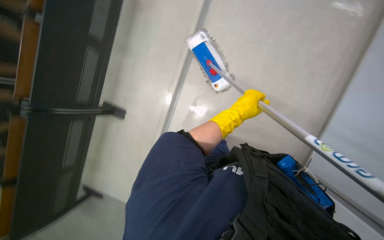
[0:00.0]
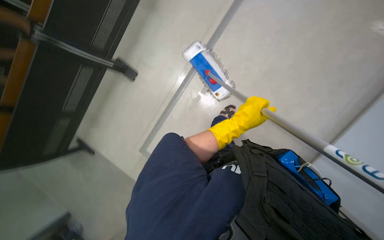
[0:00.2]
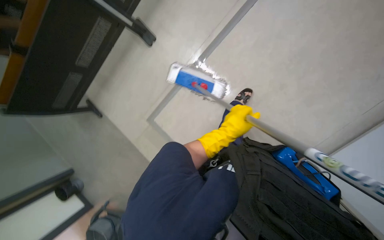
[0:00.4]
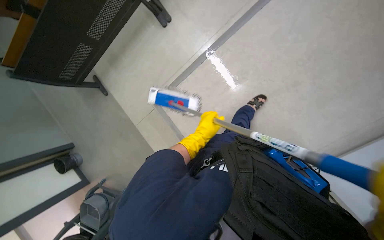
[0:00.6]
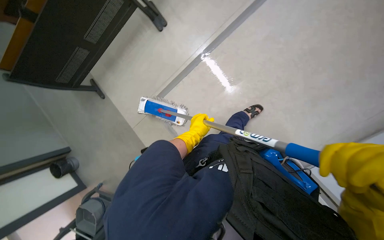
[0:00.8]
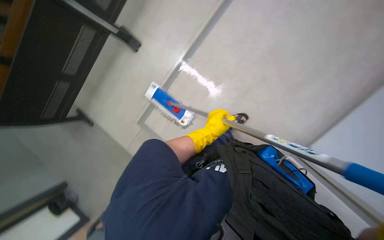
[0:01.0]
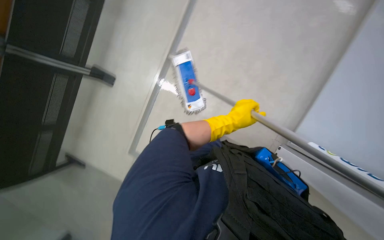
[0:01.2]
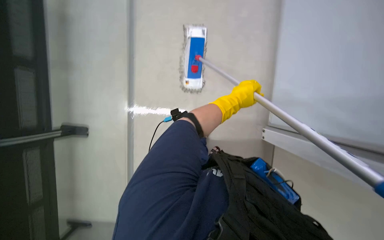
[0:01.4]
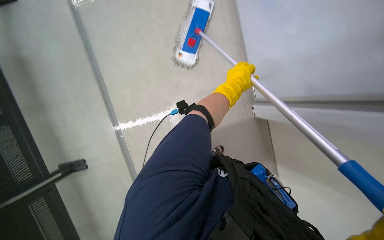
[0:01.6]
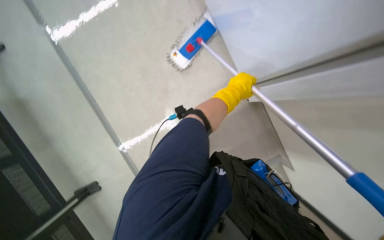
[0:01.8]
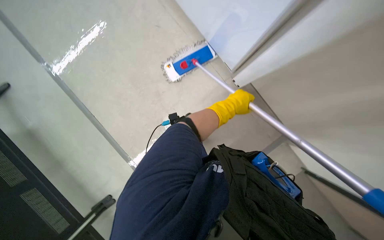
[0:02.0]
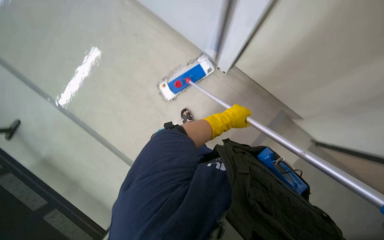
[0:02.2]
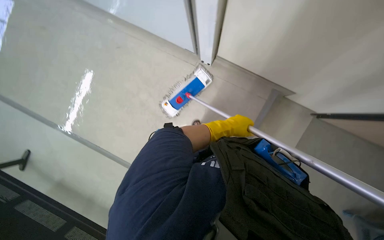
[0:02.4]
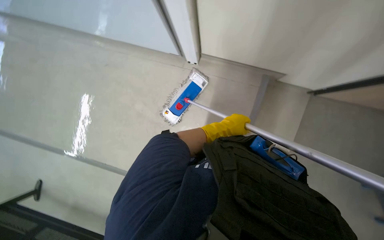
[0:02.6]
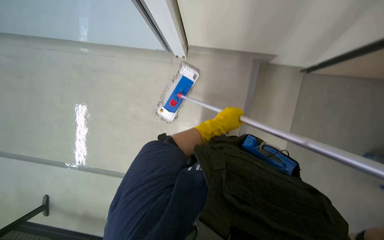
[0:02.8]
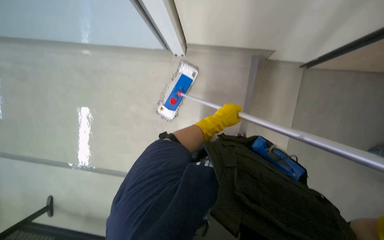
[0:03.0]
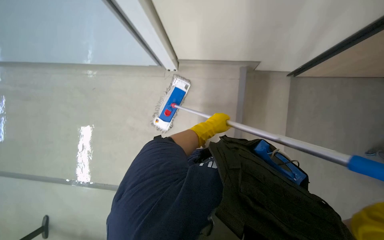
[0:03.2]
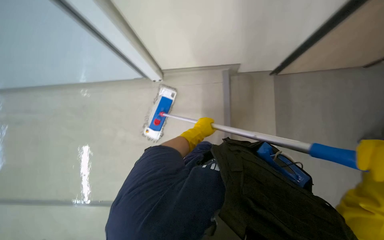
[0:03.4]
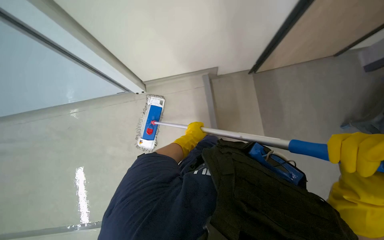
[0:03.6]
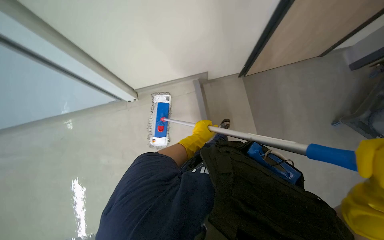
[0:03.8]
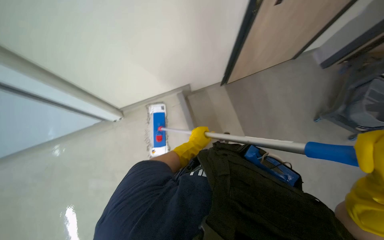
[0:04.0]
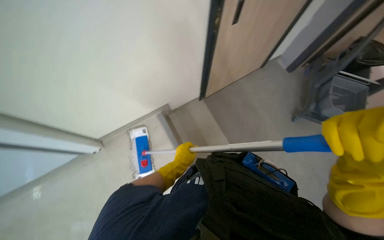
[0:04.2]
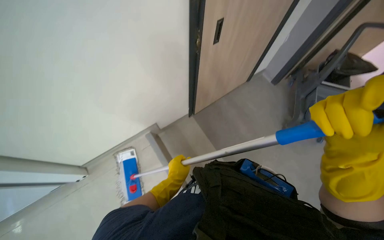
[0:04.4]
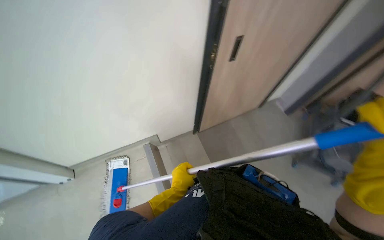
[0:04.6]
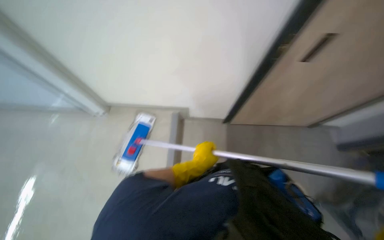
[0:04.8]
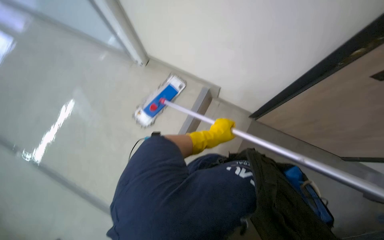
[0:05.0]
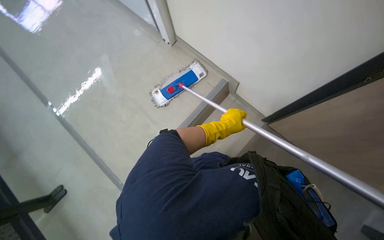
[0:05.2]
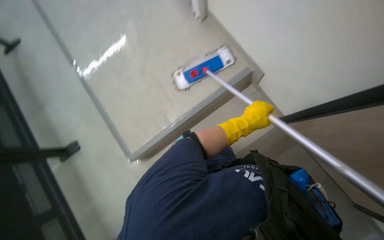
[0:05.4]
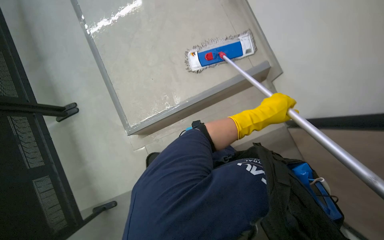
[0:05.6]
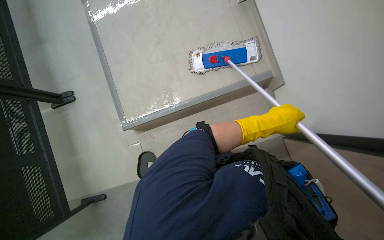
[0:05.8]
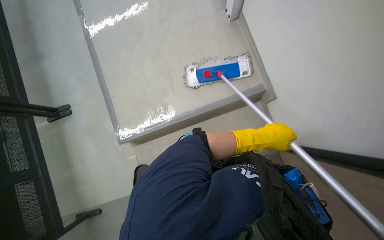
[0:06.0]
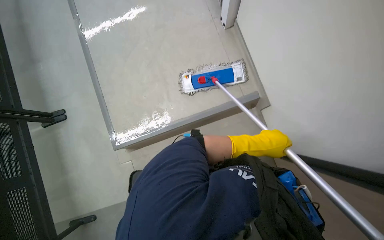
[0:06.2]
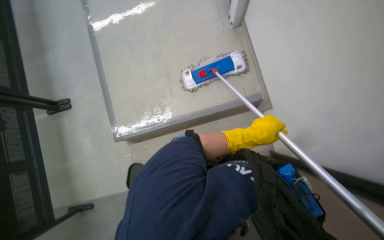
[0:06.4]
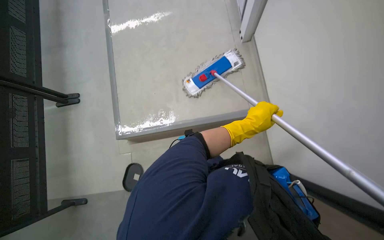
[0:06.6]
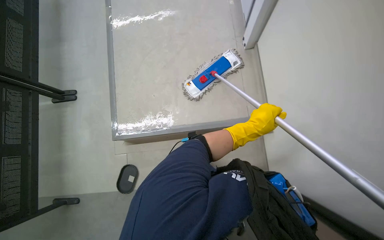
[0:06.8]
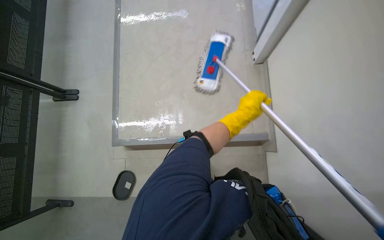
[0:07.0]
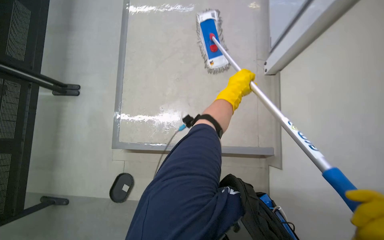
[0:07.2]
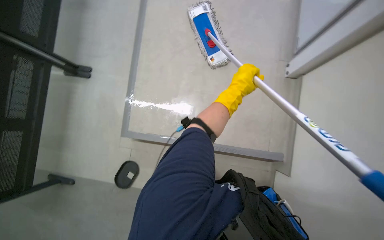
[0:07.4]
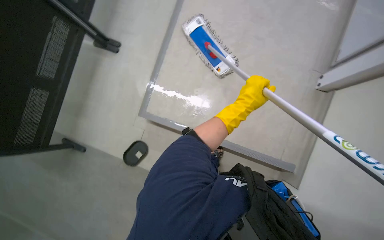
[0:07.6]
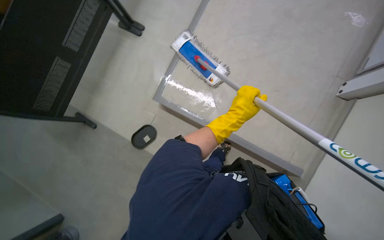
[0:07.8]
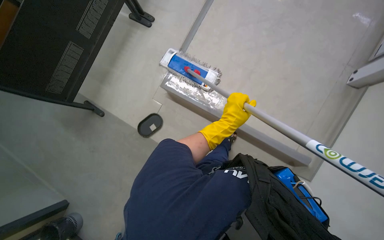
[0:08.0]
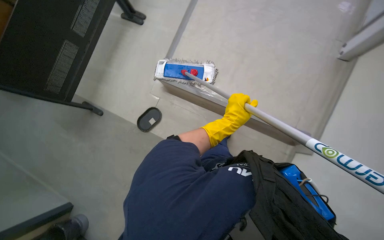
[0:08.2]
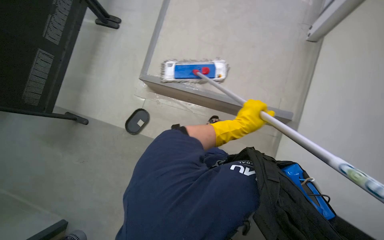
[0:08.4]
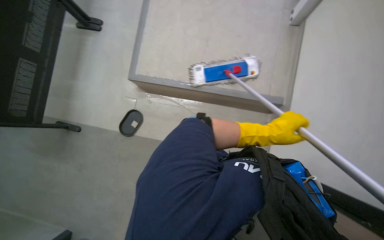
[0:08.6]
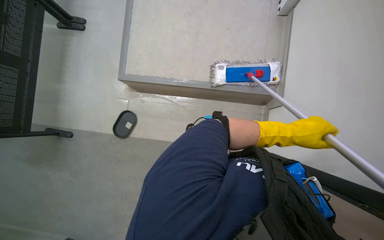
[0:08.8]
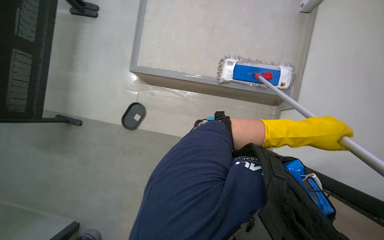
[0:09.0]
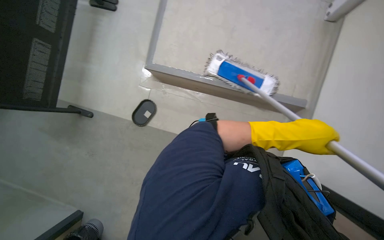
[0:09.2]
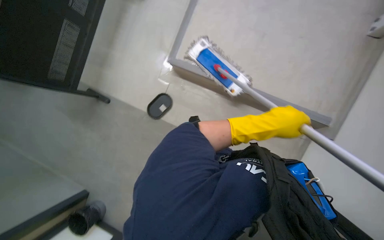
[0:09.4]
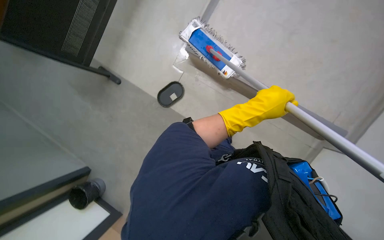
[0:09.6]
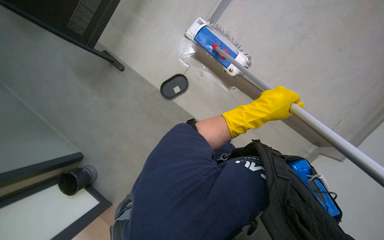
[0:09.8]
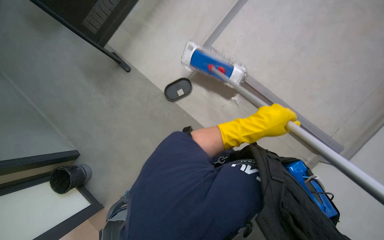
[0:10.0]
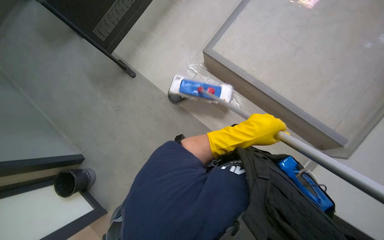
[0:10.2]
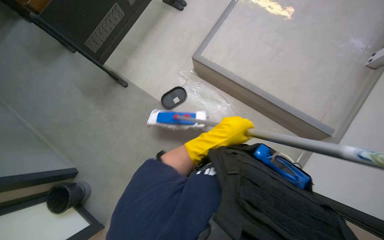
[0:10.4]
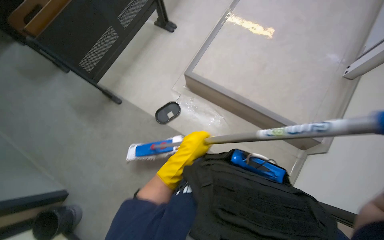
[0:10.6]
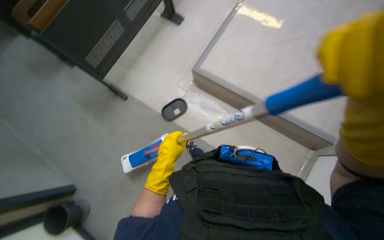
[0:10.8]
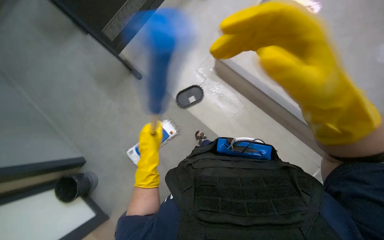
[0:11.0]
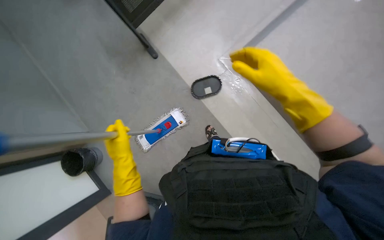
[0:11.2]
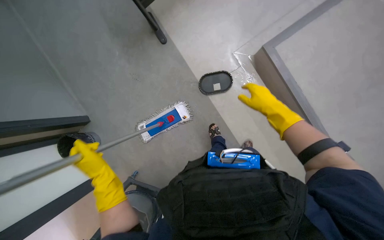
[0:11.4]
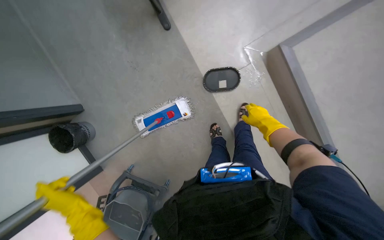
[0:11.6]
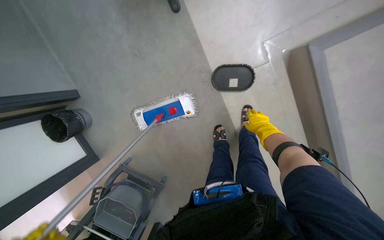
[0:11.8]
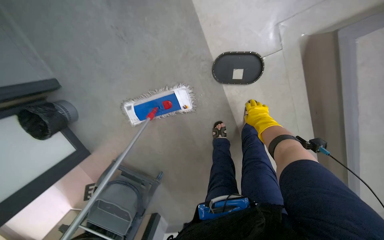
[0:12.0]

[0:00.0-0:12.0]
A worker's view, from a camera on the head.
Job: mopping floor.
The whole recording: Mopping floor. The worker mops the floor with a flat mop.
0:01.6 to 0:03.0: The left hand heads down the picture and farther from the camera, covering about 20 cm.
0:03.0 to 0:04.4: The wearer looks some 40 degrees further to the right. The view tips upward by some 25 degrees.
0:04.4 to 0:06.0: The wearer looks approximately 100 degrees further to the left. The camera pitches downward, by some 20 degrees.
0:06.0 to 0:07.6: Everything in view rotates about 35 degrees clockwise. The left hand shifts about 35 cm to the left and up the picture.
0:07.6 to 0:09.0: The left hand moves down the picture, some 40 cm.
0:09.0 to 0:10.4: The left hand moves to the left, roughly 40 cm.
0:10.4 to 0:12.0: The wearer moves some 60 cm. The camera pitches downward, by some 25 degrees. Everything in view rotates roughly 30 degrees clockwise.

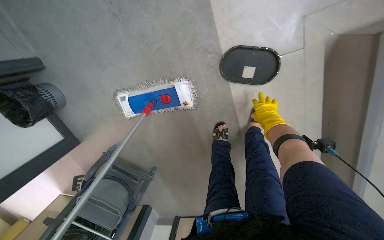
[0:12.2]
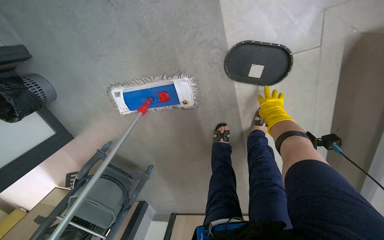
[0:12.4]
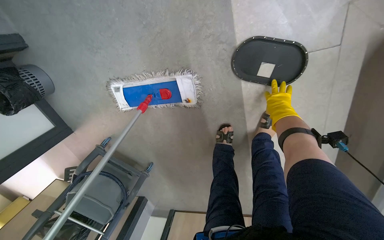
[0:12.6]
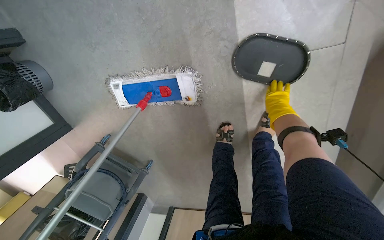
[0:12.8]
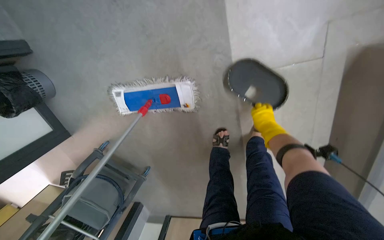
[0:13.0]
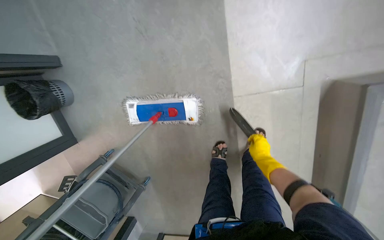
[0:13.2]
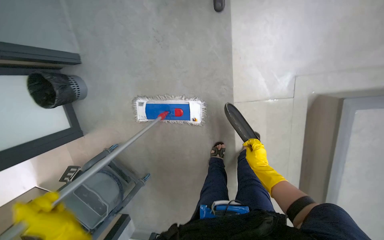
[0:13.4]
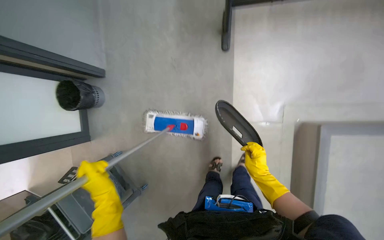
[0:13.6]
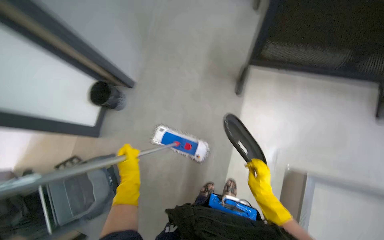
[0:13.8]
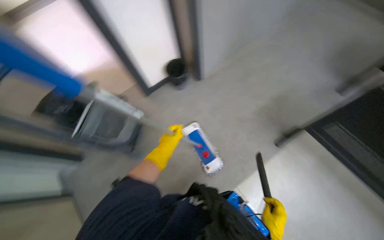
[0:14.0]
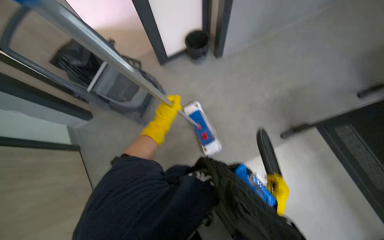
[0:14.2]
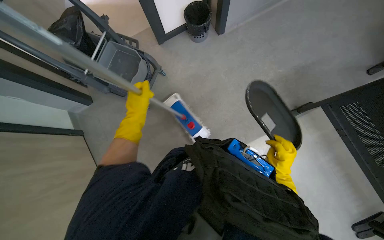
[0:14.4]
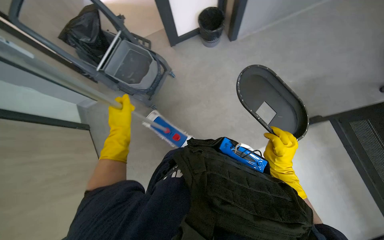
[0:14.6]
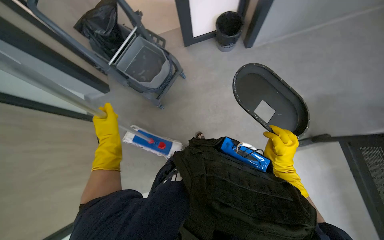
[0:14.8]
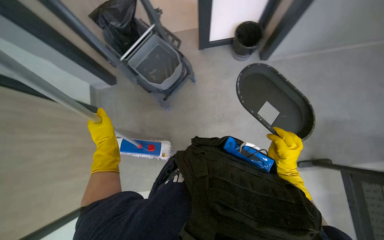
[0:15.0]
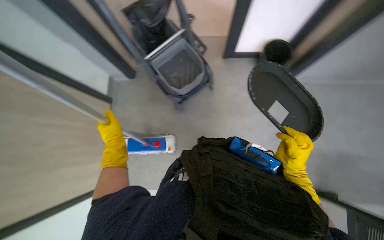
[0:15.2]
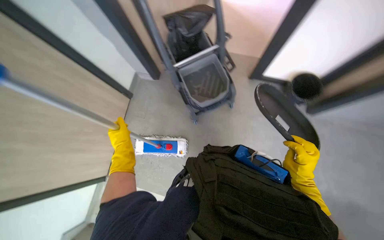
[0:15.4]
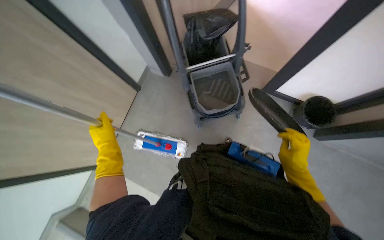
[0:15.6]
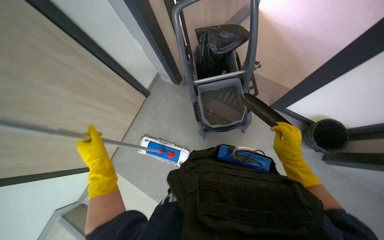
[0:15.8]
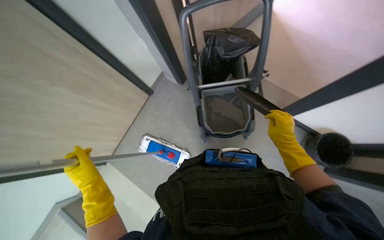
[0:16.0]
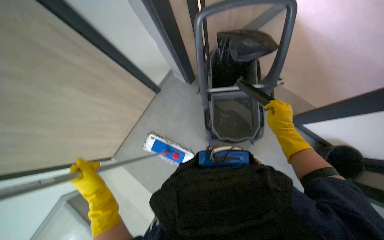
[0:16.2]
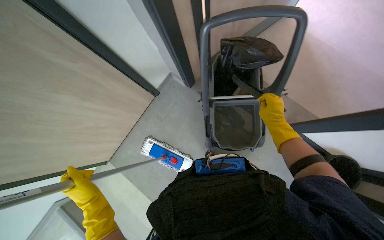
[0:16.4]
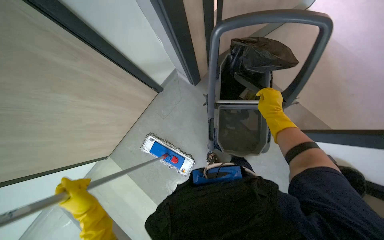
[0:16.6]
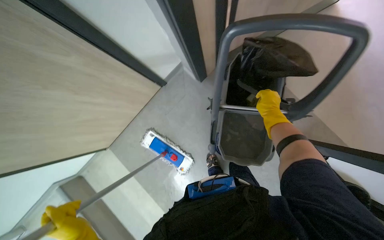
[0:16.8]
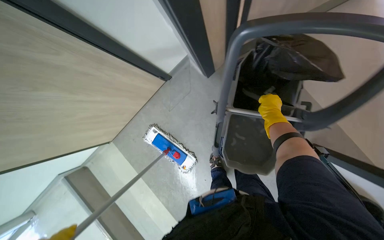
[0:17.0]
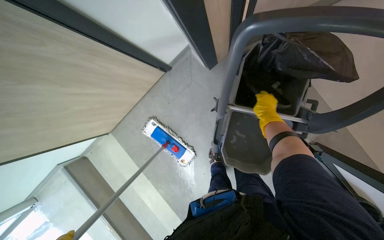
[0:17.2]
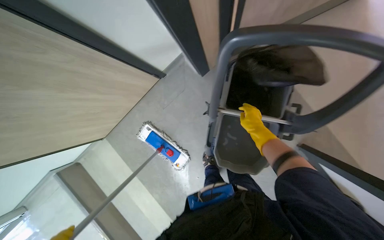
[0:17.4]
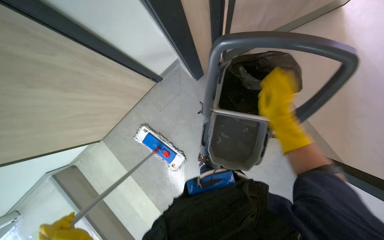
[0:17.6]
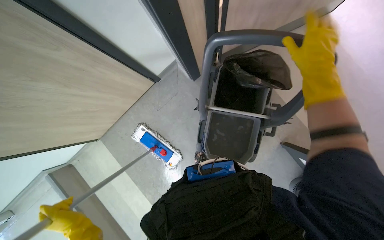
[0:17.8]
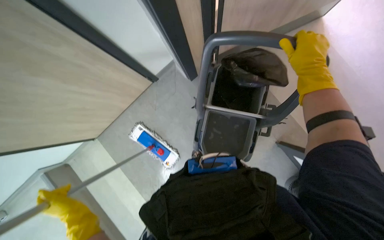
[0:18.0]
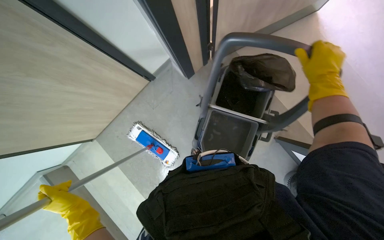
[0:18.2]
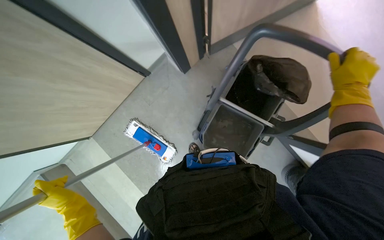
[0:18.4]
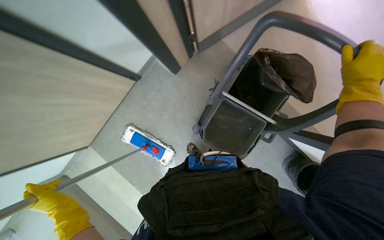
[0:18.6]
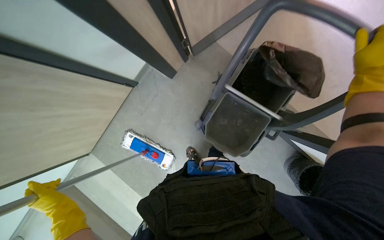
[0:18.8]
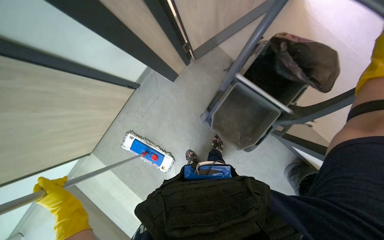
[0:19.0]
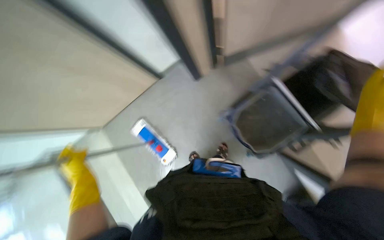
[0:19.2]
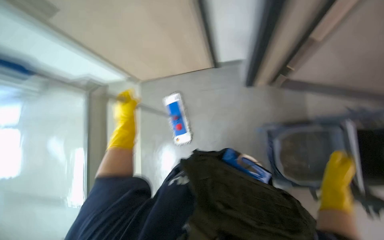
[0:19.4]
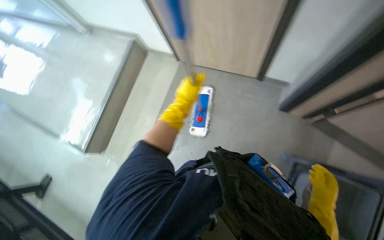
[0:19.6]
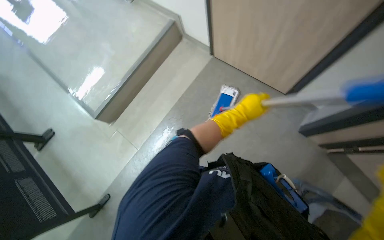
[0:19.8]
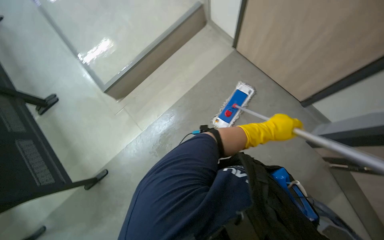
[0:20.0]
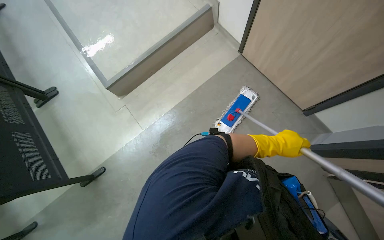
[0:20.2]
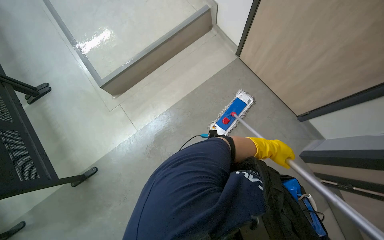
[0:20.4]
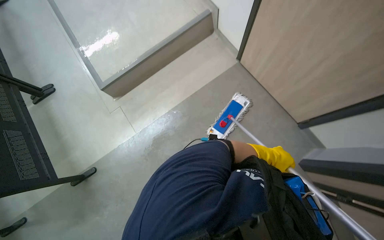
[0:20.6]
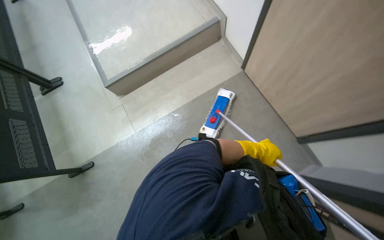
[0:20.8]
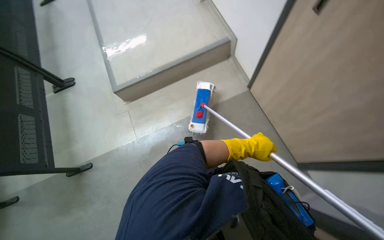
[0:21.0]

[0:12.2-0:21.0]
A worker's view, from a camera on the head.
Job: mopping floor.
The whole recording: Mopping floor. The worker mops the floor with a flat mop.
0:12.2 to 0:13.6: The camera pitches upward, by roughly 20 degrees.
0:13.6 to 0:15.2: The head turns to the left by roughly 80 degrees.
0:15.2 to 0:16.6: The camera travels some 50 cm. The wearer looks approximately 30 degrees further to the left.
0:16.6 to 0:18.0: The right hand moves up the picture and nearer to the camera, some 25 cm.
0:18.0 to 0:19.6: The wearer's head swings roughly 65 degrees to the left.
0:19.6 to 0:21.0: Everything in view rotates roughly 30 degrees clockwise. The left hand is displaced to the right by approximately 15 cm.
